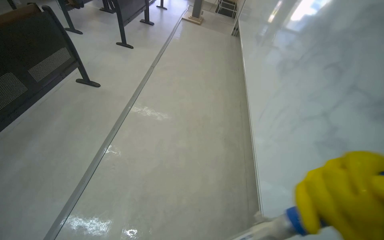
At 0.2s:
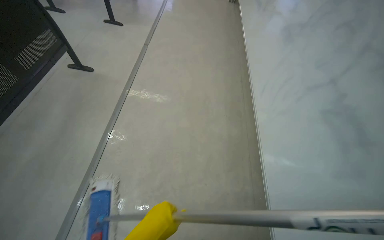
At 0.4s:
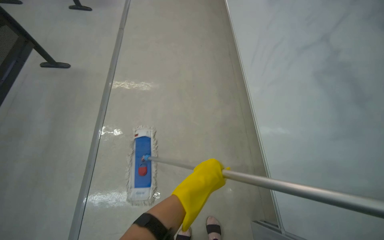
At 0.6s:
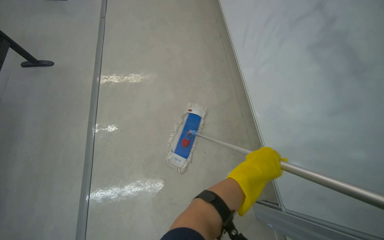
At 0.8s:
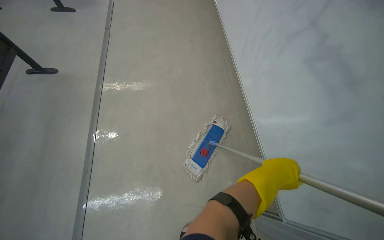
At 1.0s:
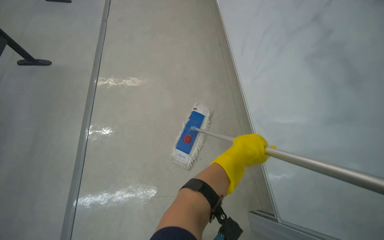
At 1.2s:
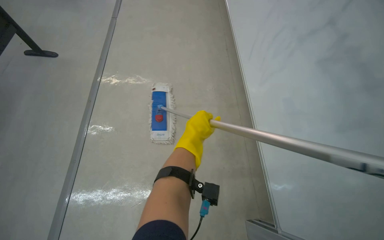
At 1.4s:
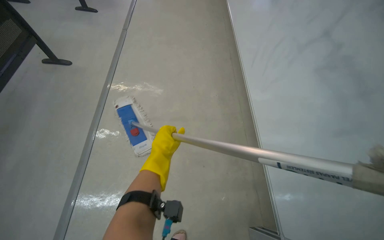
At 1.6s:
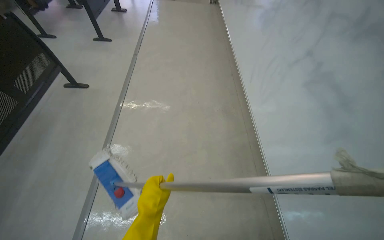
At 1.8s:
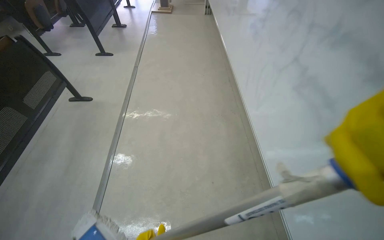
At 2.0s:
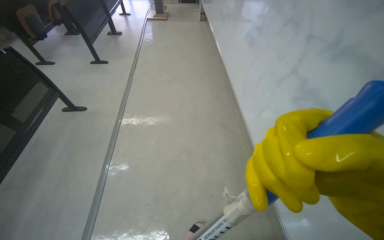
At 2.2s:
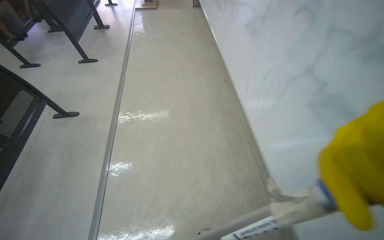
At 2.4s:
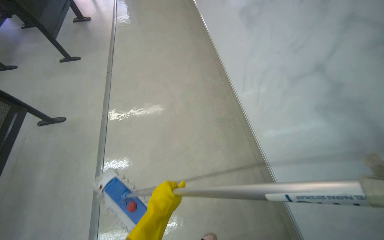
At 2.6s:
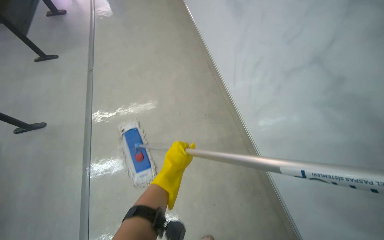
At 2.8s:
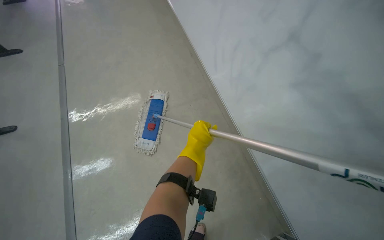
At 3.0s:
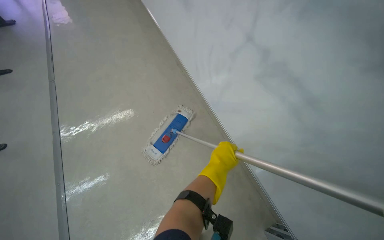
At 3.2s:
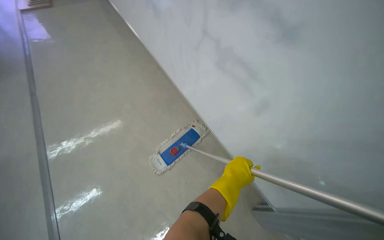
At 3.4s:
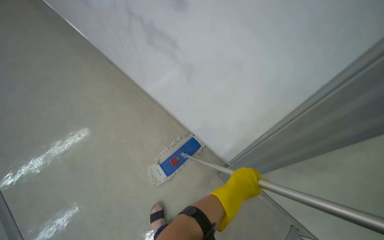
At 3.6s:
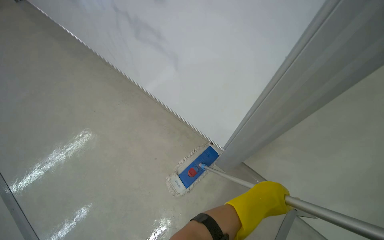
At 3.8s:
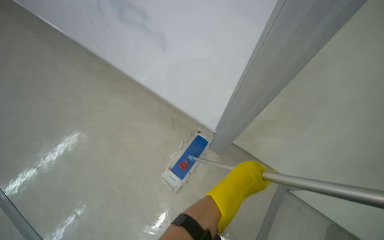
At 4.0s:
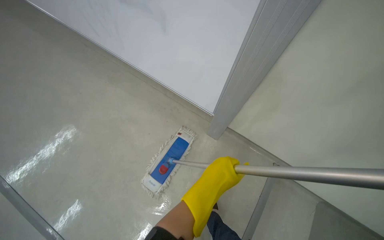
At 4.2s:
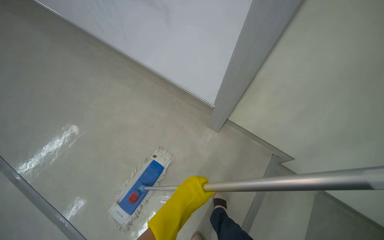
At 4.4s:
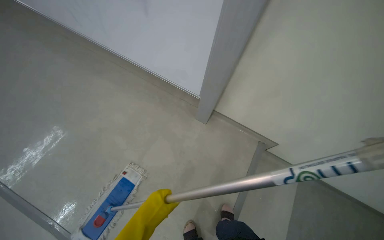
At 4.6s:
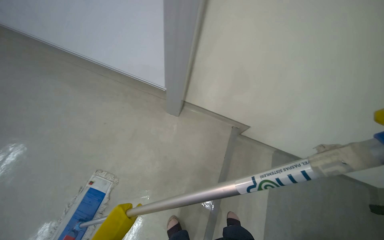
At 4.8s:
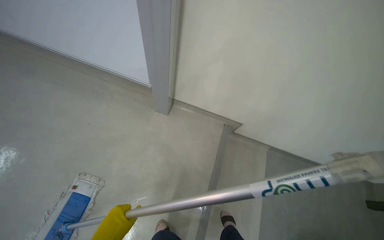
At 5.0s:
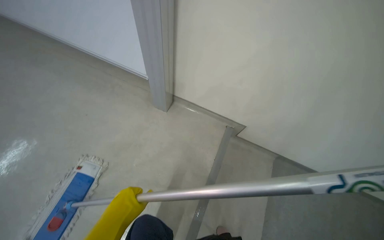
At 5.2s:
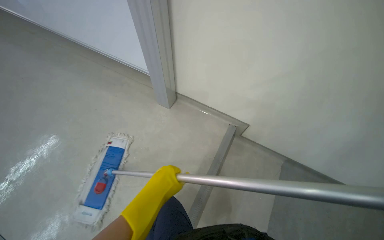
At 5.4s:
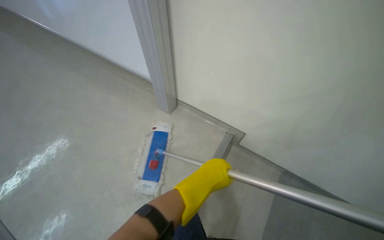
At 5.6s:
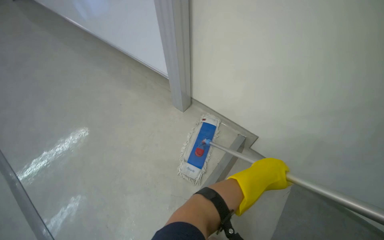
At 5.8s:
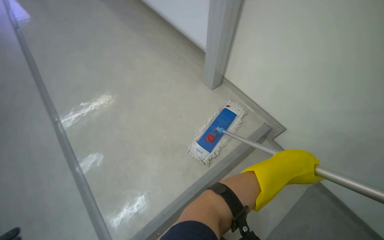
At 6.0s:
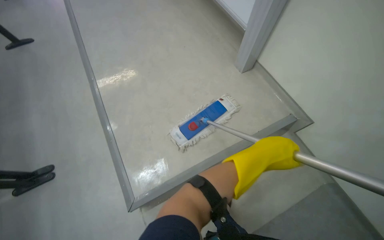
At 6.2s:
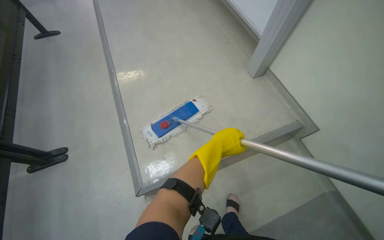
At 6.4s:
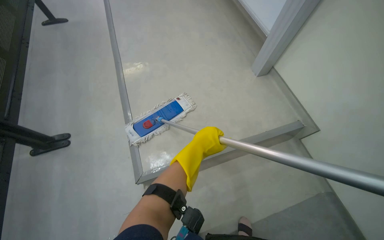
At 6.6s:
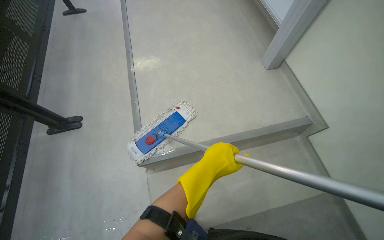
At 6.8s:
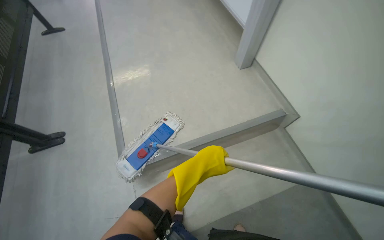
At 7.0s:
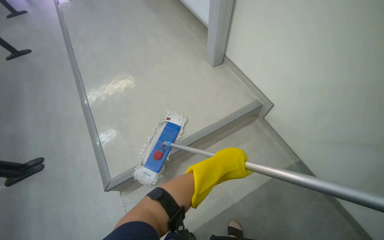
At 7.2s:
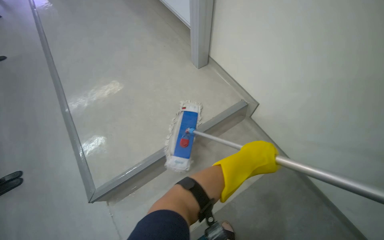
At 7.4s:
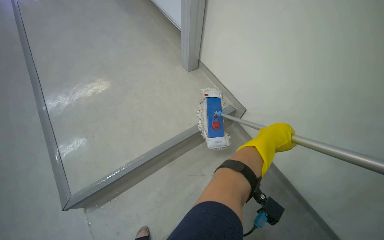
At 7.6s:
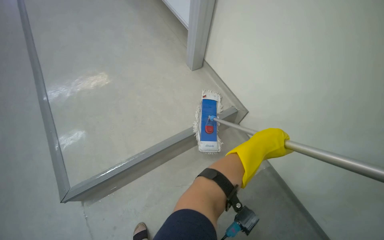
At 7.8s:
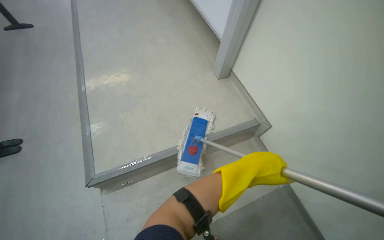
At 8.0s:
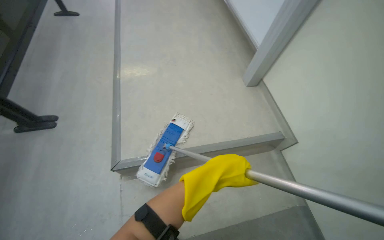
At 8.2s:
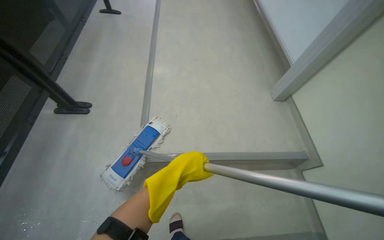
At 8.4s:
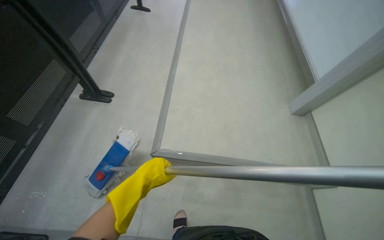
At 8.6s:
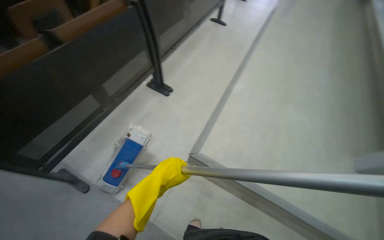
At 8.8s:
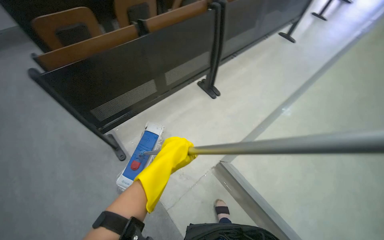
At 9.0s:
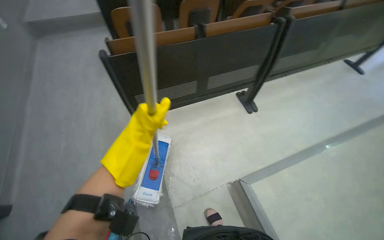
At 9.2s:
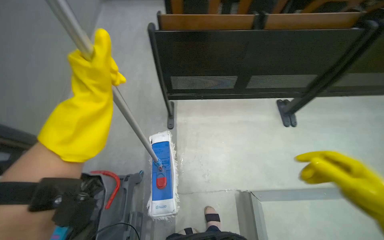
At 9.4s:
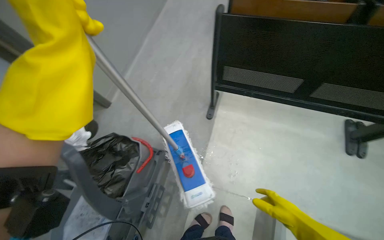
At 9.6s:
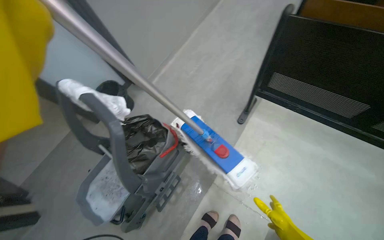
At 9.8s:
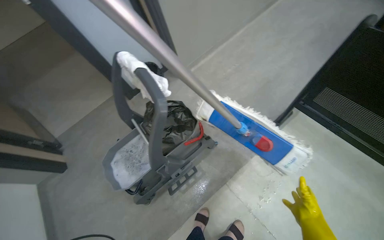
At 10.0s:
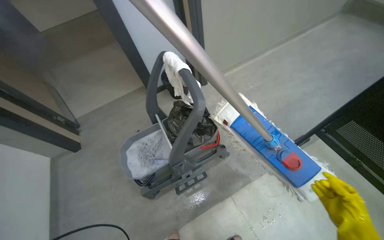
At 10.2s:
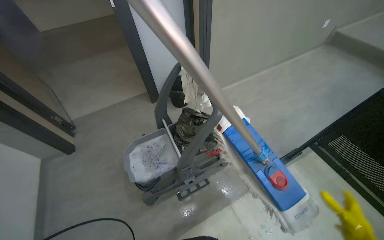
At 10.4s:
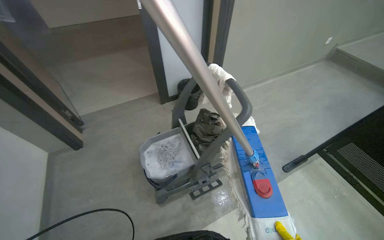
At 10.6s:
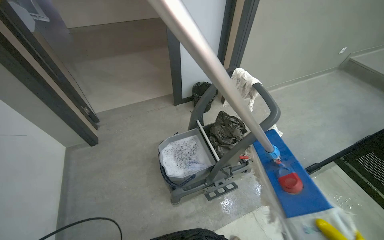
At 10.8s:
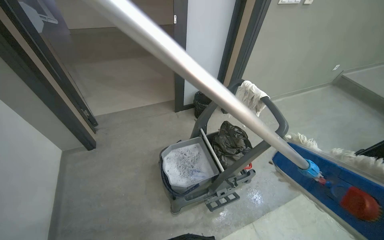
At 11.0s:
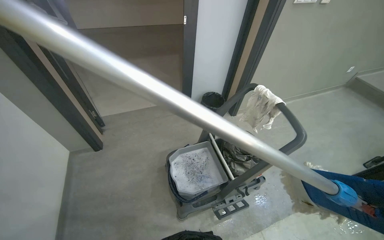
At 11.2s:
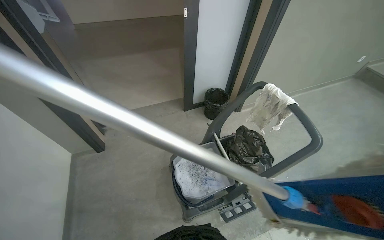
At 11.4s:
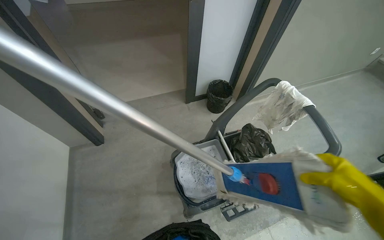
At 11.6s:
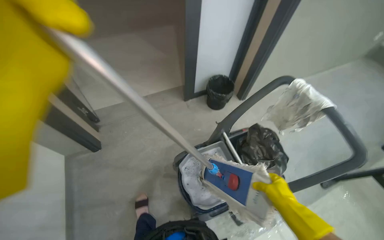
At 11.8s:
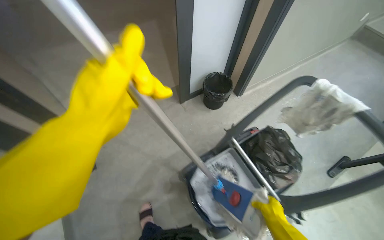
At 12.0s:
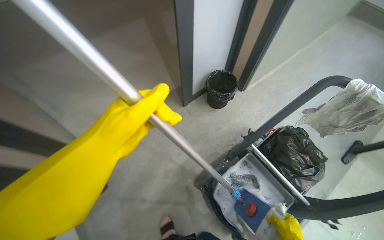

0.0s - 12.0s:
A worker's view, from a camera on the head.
Job: mopping floor.
The whole recording: Mopping lecture hall floor. The worker mops the floor of the lecture hall, moving between rows of seats and cleaning the mop head.
1.6s - 3.0s: The wearer's head swings approximately 25 degrees to the right.
4.4s - 6.0s: The wearer's head swings some 25 degrees to the left. The camera pitches downward, by some 30 degrees.
9.0s - 10.4s: The wearer moves approximately 40 cm. The wearer looks roughly 85 degrees further to the left.
10.4s - 12.0s: The camera is carried roughly 70 cm.

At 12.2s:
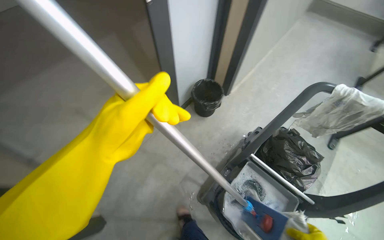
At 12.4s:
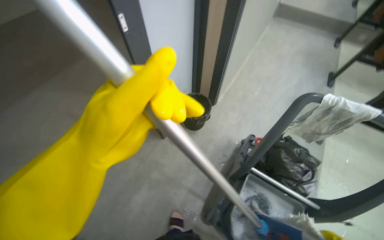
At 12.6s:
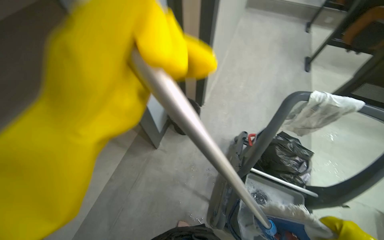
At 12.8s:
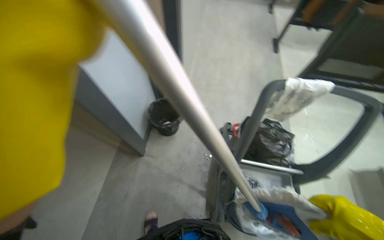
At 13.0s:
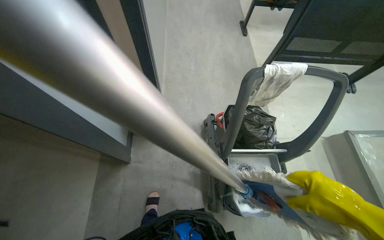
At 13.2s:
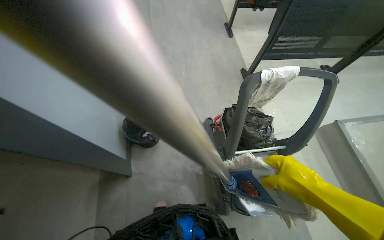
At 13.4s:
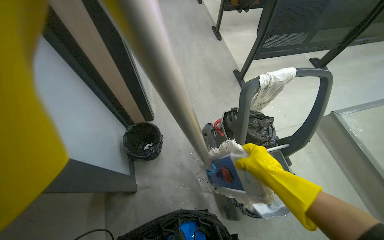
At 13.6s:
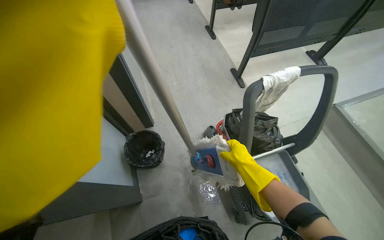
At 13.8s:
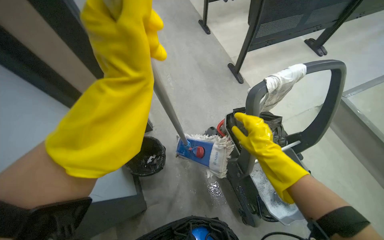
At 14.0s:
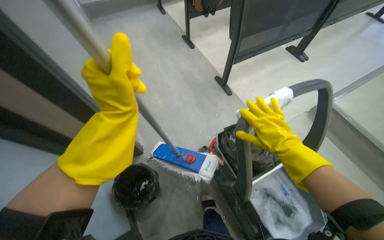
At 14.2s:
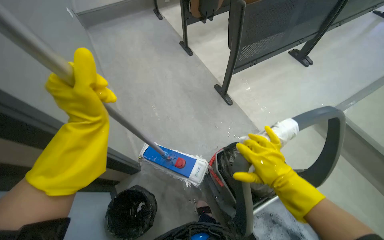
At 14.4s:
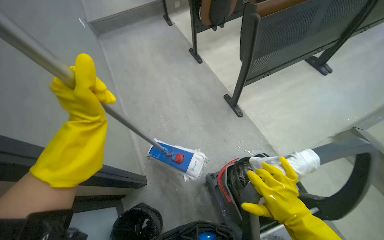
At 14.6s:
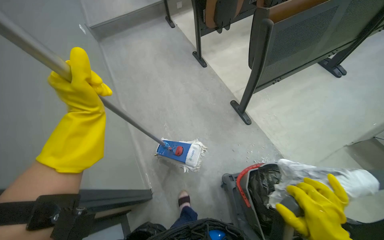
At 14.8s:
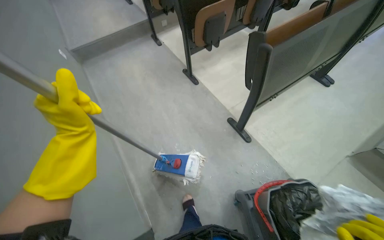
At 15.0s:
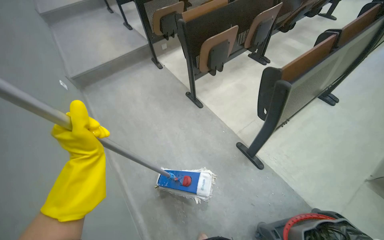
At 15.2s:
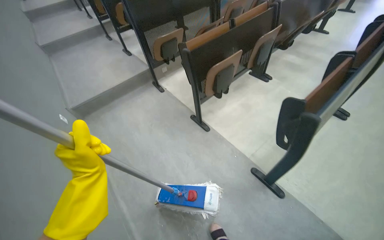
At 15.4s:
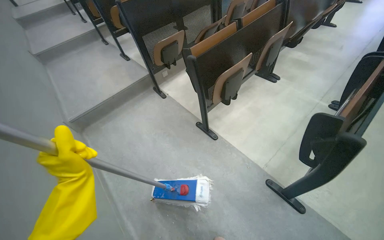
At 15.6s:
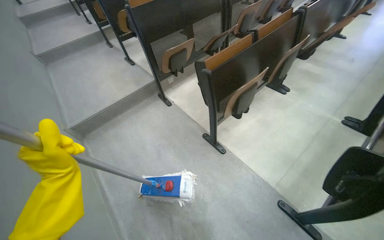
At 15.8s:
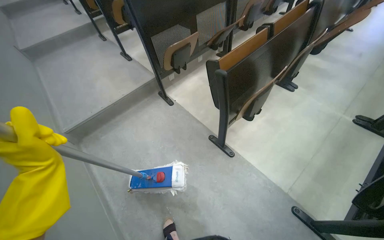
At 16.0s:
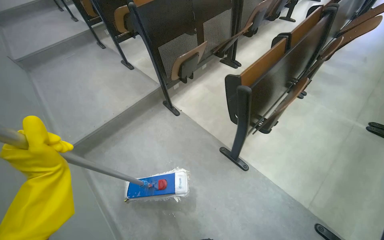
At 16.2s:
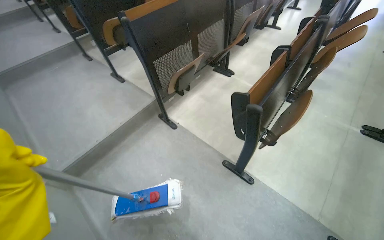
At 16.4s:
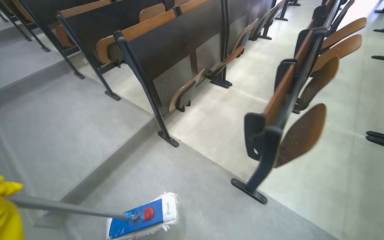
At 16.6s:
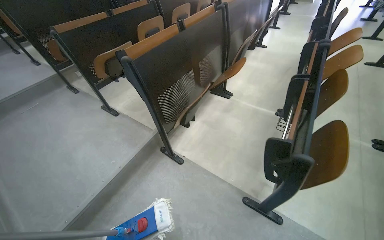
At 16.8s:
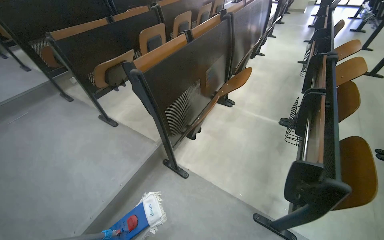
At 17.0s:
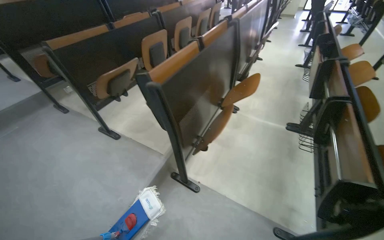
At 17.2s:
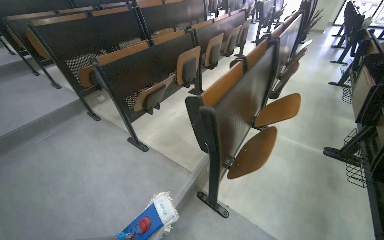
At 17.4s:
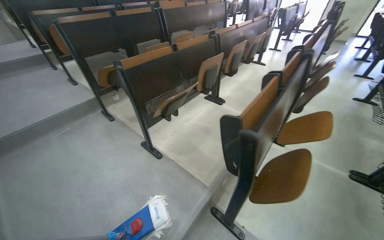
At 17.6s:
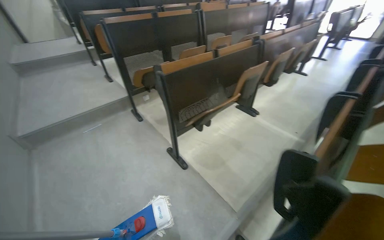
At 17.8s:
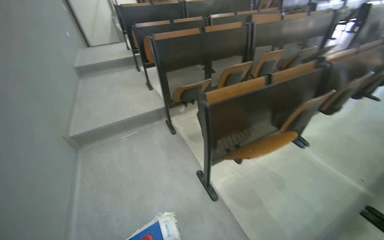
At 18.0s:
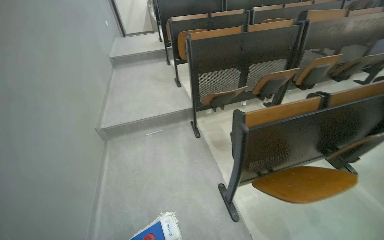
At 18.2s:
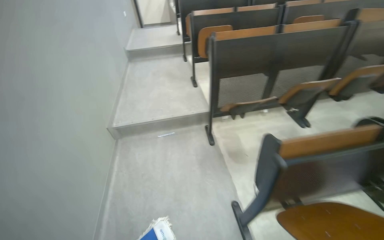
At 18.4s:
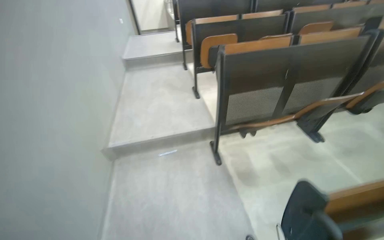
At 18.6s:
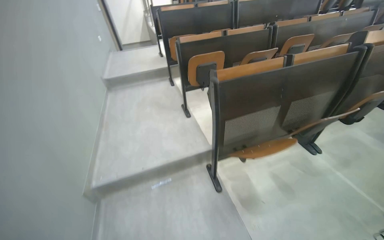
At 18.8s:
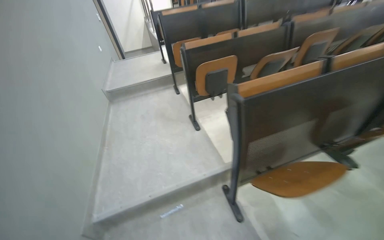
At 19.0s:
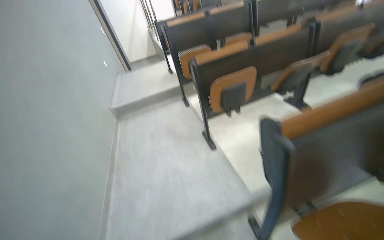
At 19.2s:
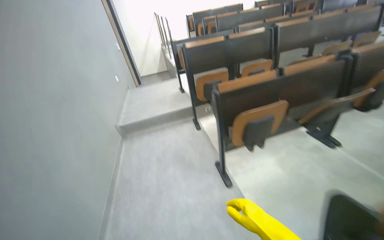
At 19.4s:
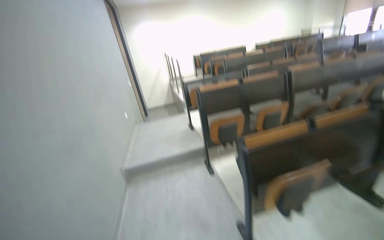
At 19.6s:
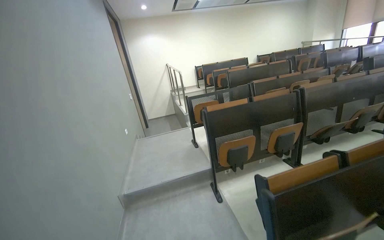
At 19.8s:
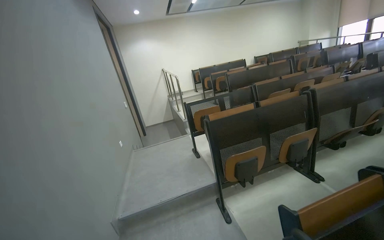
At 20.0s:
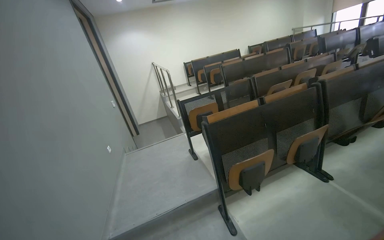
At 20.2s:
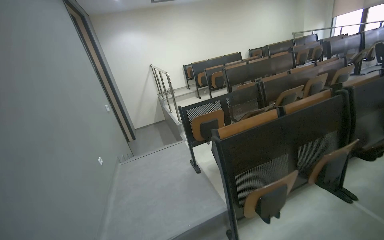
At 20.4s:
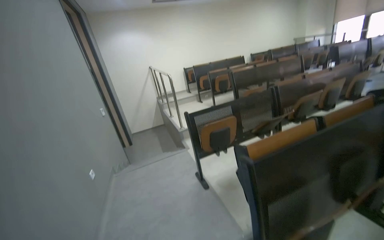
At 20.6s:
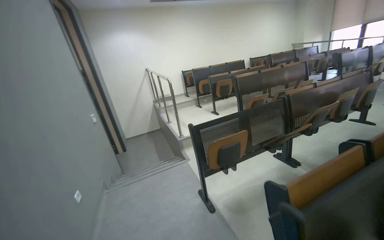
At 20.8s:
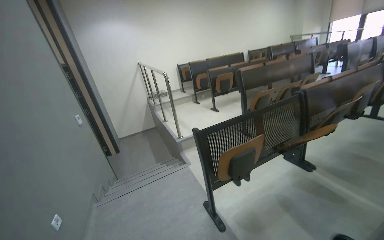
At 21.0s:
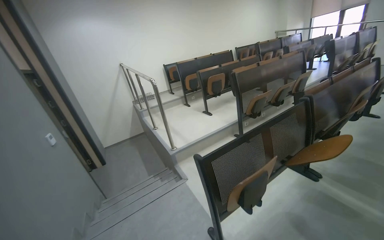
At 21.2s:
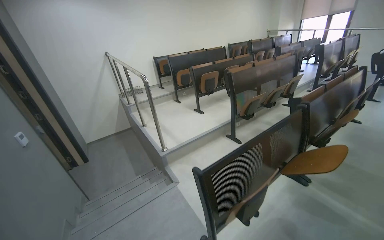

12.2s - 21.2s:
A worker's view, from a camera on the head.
Job: mopping floor.
The whole recording: Mopping lecture hall floor. The worker mops the floor of the lecture hall, moving between rows of seats and cleaning the mop head.
12.2s - 13.8s: The wearer moves about 40 cm. The wearer's head swings roughly 65 degrees to the right.
13.8s - 15.2s: The wearer moves some 70 cm. The view tilts some 25 degrees upward.
15.2s - 16.6s: The camera is carried some 1.5 m. The wearer looks roughly 25 degrees further to the right.
16.6s - 18.2s: The camera is carried about 1.5 m. The head rotates about 45 degrees to the left.
18.2s - 19.8s: The camera is carried some 1.5 m. The view tilts about 25 degrees upward.
19.8s - 21.2s: The head travels approximately 1.5 m. The view swings about 20 degrees to the right.
